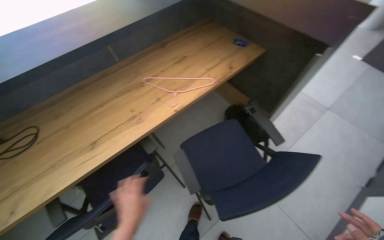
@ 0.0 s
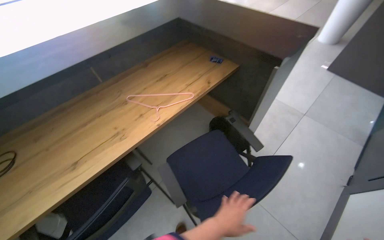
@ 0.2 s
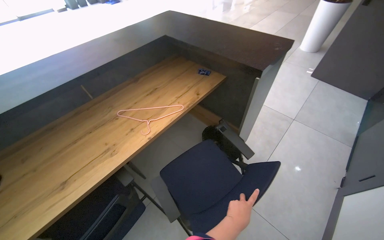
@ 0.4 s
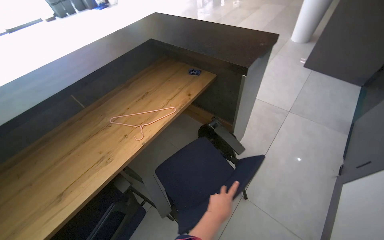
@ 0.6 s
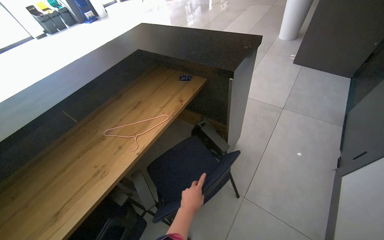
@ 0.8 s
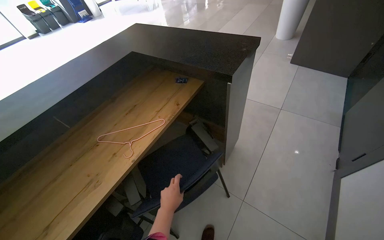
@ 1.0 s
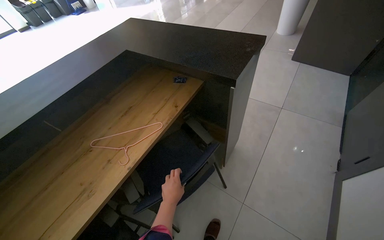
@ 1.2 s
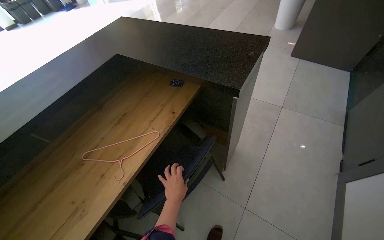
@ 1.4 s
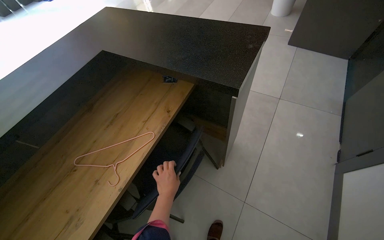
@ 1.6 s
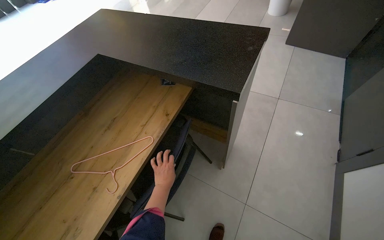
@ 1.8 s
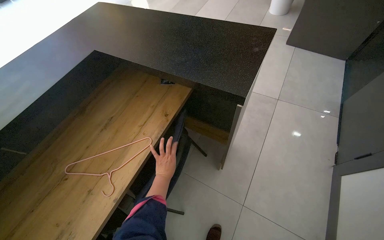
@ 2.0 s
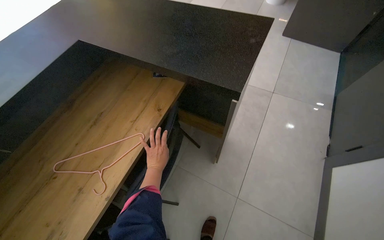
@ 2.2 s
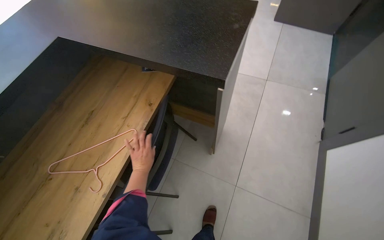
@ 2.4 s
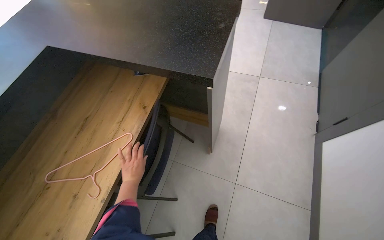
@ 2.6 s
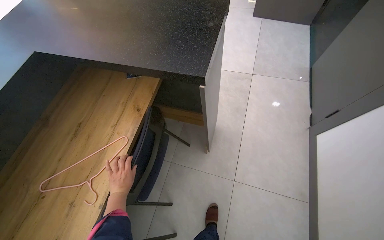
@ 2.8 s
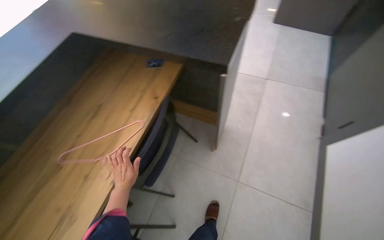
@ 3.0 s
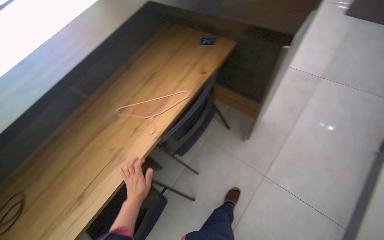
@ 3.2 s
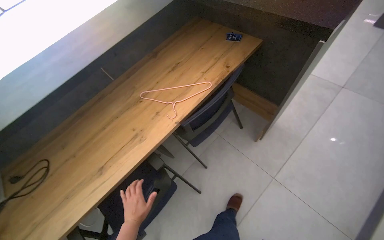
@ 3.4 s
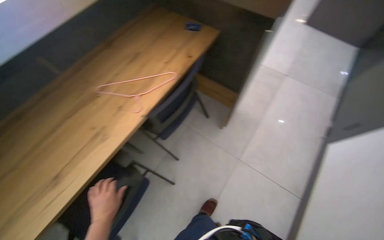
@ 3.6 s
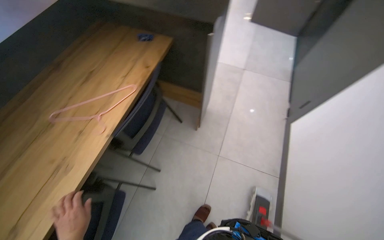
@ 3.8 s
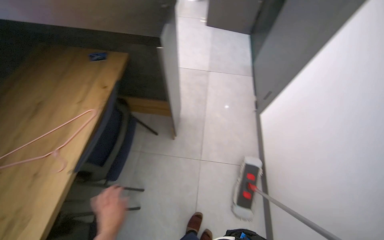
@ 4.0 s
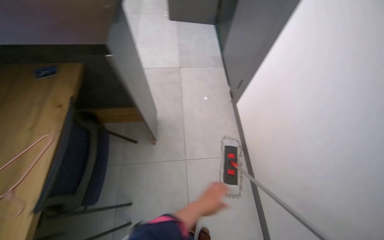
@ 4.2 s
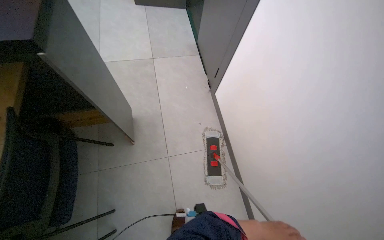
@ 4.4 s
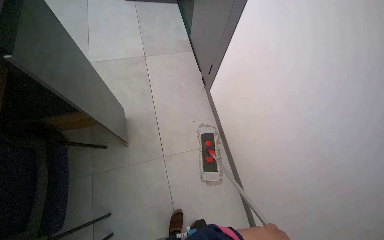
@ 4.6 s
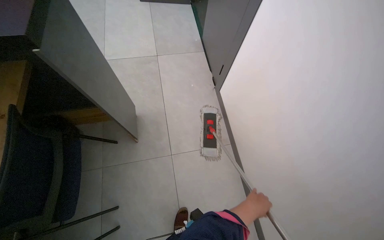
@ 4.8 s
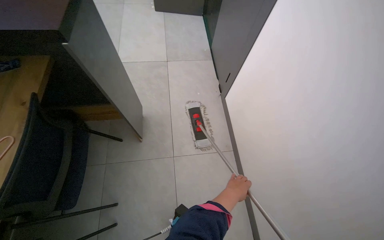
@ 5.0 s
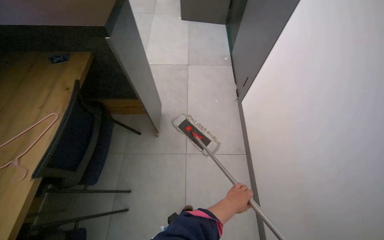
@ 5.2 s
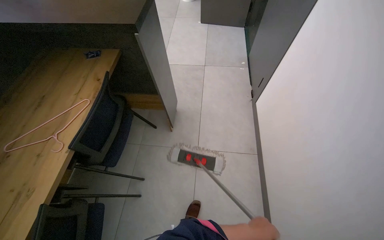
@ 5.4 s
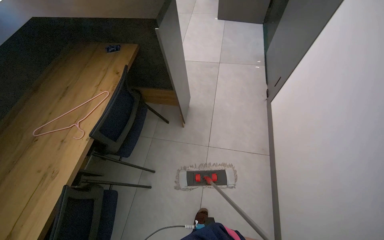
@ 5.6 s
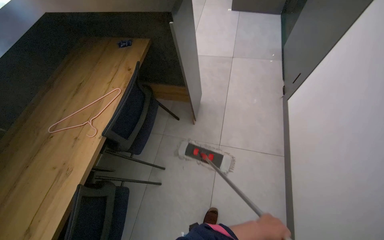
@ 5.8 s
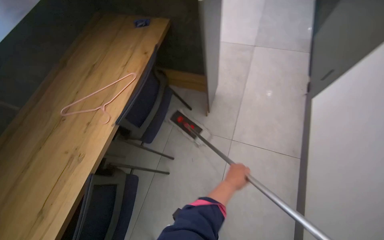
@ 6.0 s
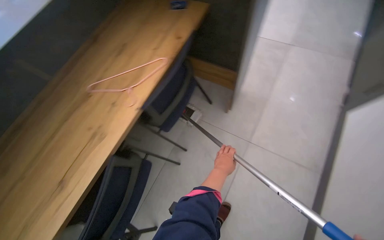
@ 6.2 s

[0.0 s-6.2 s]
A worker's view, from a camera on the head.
Job: mopping floor.
The whole recording: Mopping under reception desk. The worker moves chairs and mops the floor under the reception desk.
3.2 to 4.6 s: The head turns to the right by some 55 degrees.
4.6 to 6.2 s: The wearer looks about 45 degrees further to the left.

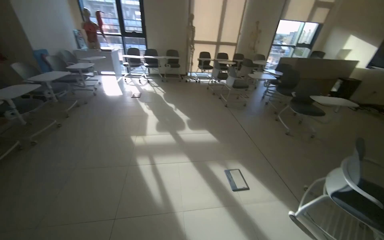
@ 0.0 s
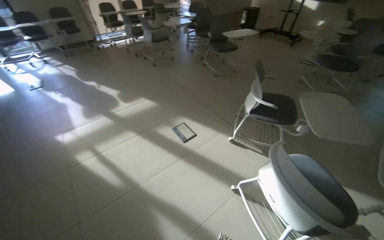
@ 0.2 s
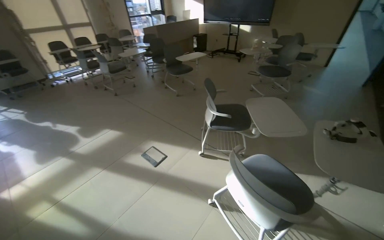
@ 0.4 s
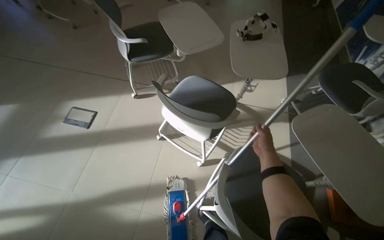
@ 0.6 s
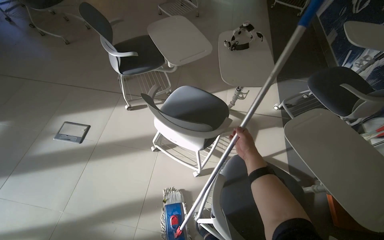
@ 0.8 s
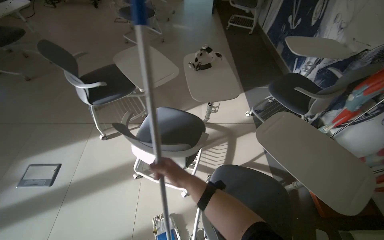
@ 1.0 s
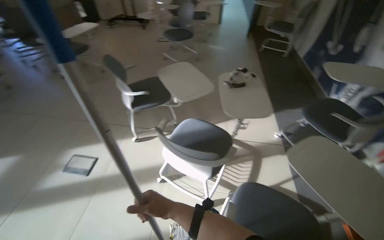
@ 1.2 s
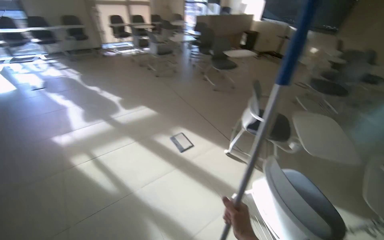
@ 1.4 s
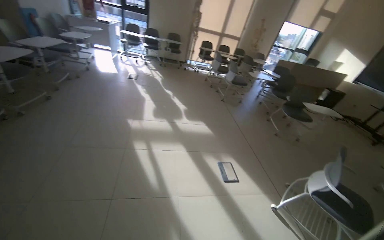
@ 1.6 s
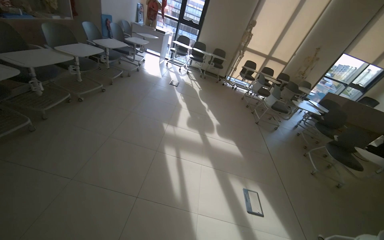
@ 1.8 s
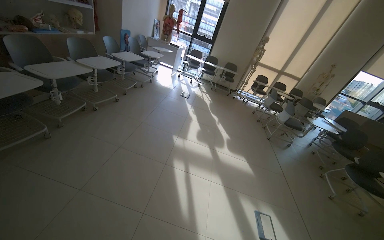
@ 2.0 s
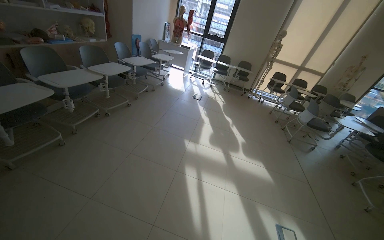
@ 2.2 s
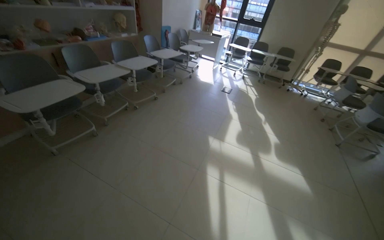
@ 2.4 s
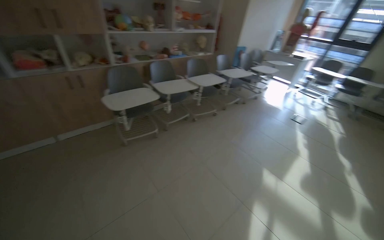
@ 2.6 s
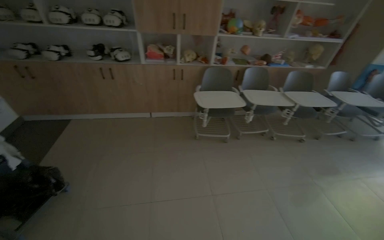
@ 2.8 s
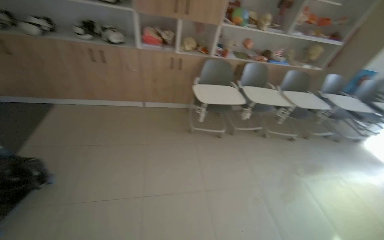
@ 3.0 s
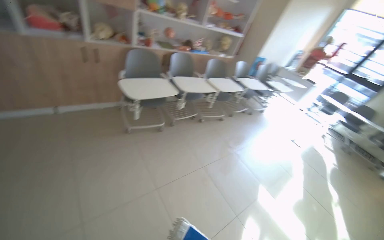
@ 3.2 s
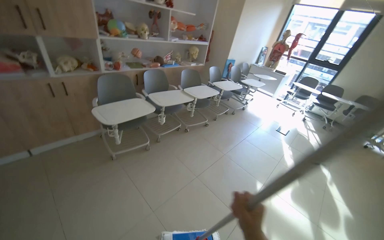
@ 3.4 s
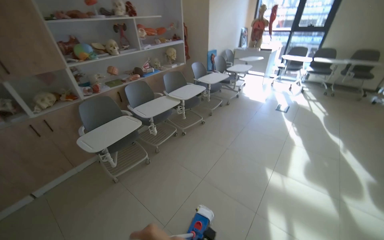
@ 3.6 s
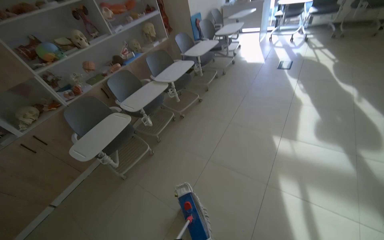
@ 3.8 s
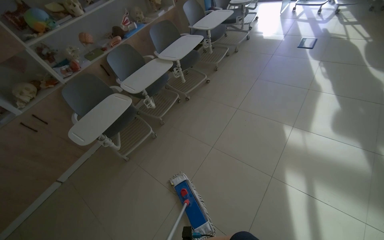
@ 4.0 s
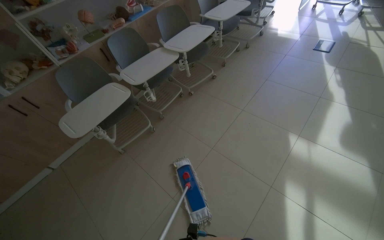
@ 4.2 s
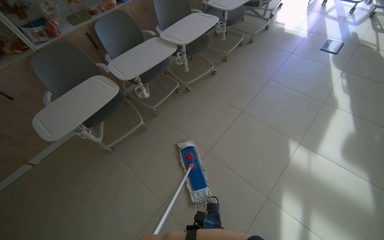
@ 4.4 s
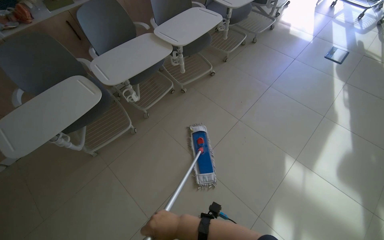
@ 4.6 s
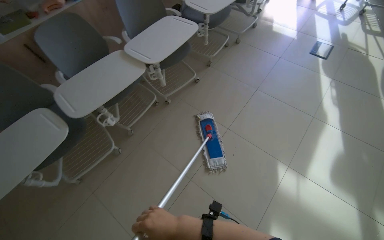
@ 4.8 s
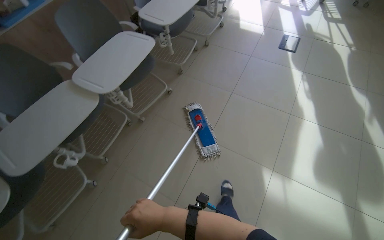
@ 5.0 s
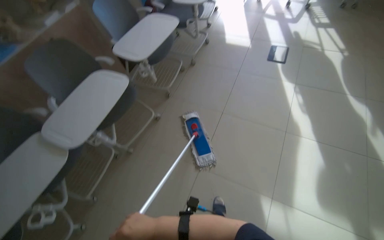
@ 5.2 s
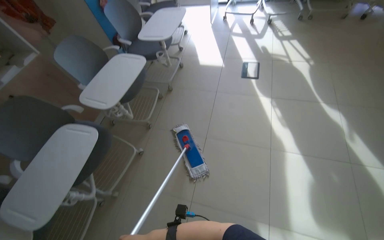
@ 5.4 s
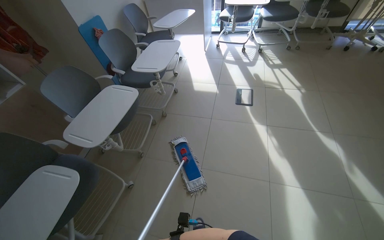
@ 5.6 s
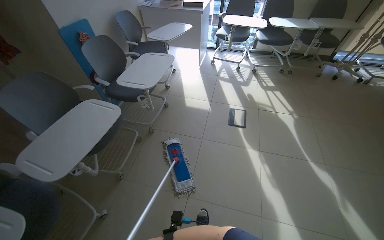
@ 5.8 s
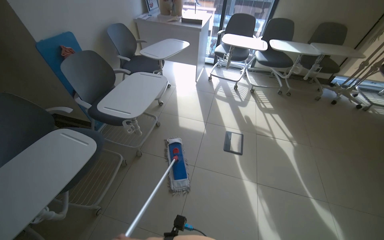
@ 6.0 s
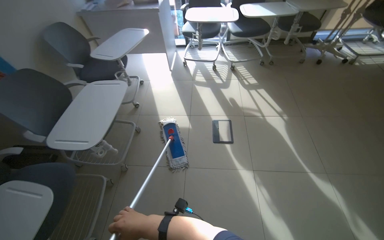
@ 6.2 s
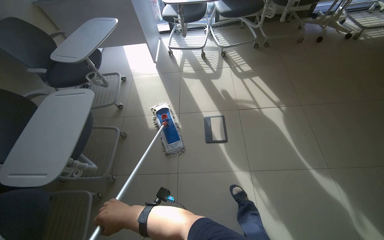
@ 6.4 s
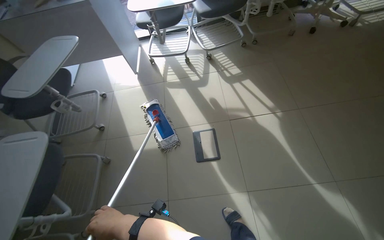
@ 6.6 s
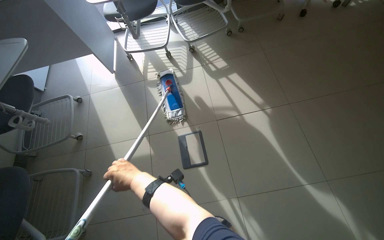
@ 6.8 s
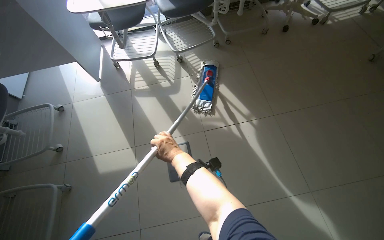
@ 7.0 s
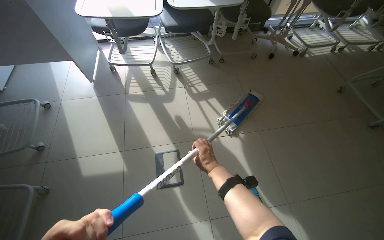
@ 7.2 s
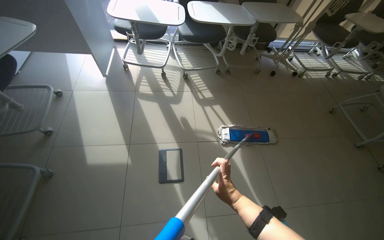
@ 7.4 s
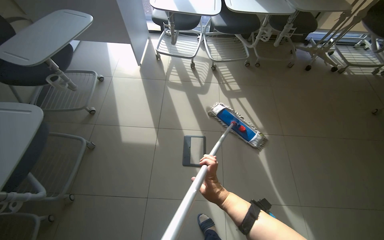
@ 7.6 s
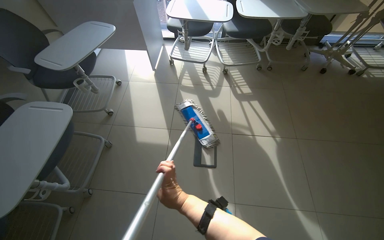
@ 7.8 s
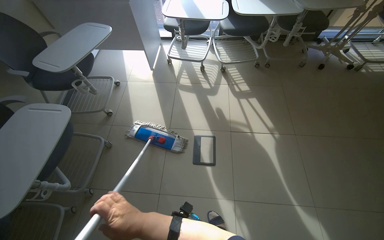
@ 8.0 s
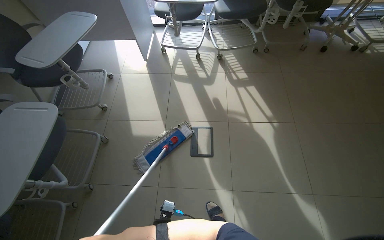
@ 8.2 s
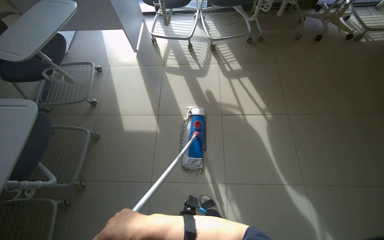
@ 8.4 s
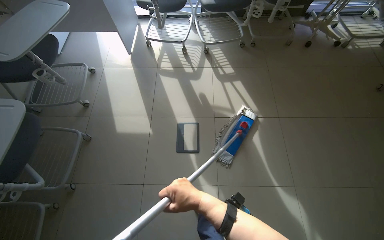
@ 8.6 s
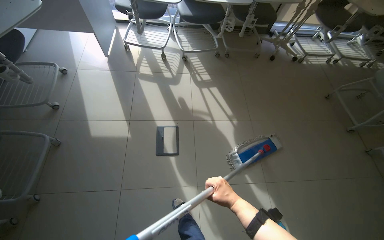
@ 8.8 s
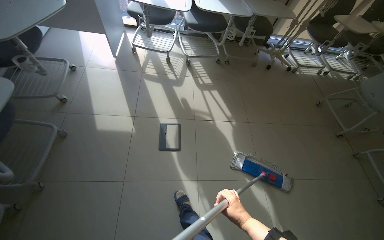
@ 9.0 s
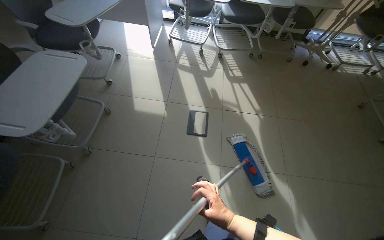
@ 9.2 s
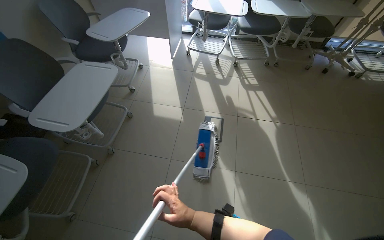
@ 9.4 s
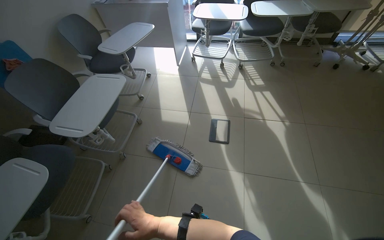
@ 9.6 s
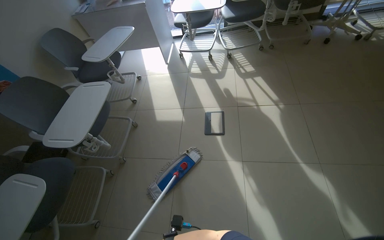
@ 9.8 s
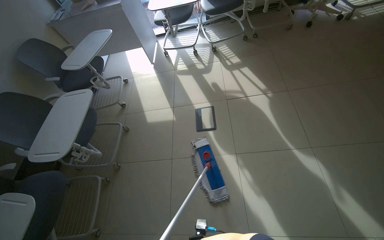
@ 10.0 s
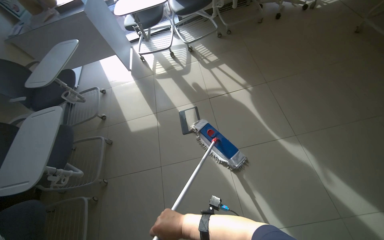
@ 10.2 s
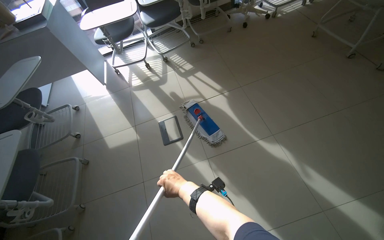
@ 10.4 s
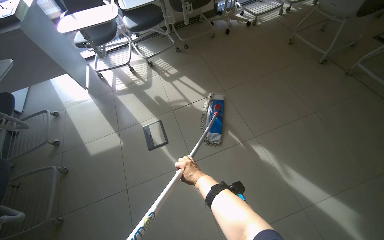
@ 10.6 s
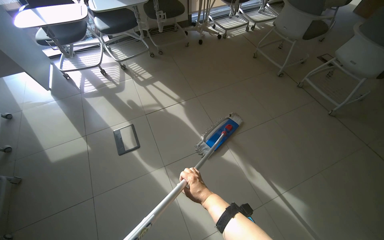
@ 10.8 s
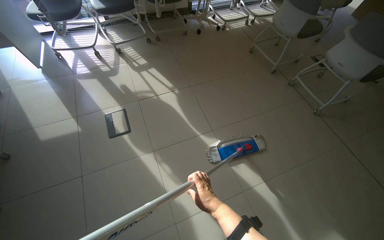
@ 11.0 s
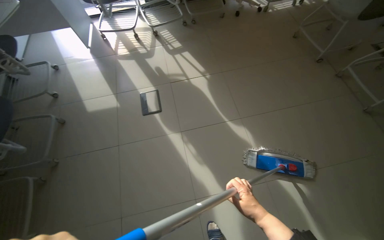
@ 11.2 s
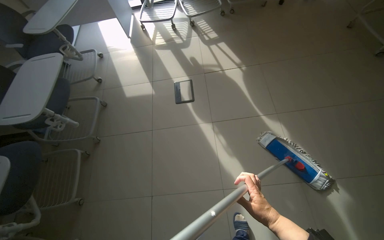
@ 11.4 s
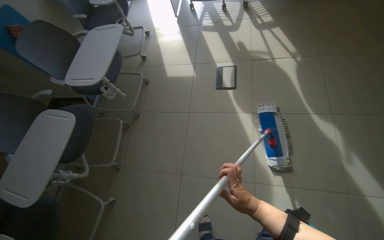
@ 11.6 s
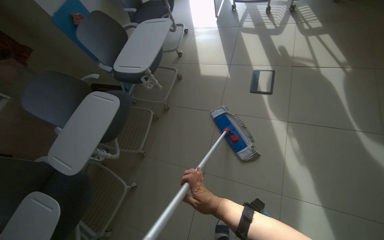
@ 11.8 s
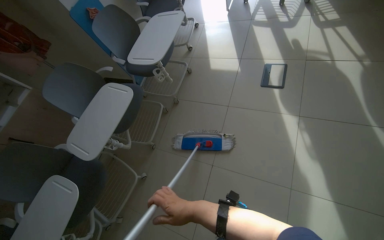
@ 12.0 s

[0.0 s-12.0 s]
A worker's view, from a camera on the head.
Job: mopping floor.
The whole recording: Mopping room floor. The worker mops the tiled floor in the room.
1.6 to 3.0 s: The wearer moves roughly 40 cm. The wearer looks approximately 90 degrees further to the left.
3.0 to 4.4 s: The wearer moves roughly 80 cm. The head rotates some 45 degrees to the right. The view tilts about 25 degrees downward.
4.4 to 6.0 s: The wearer moves approximately 1.5 m. The head turns to the right by approximately 25 degrees. The wearer looks some 15 degrees further upward.
6.0 to 7.6 s: The camera travels some 70 cm.
10.4 to 12.0 s: The wearer moves approximately 50 cm. The head turns to the left by some 40 degrees.

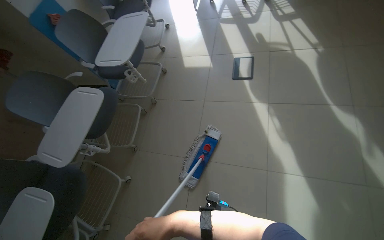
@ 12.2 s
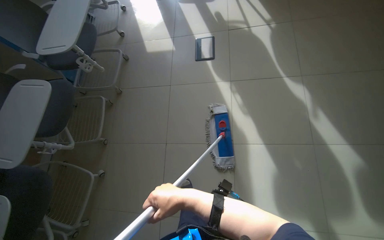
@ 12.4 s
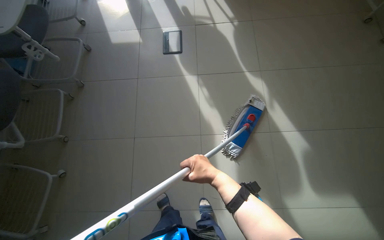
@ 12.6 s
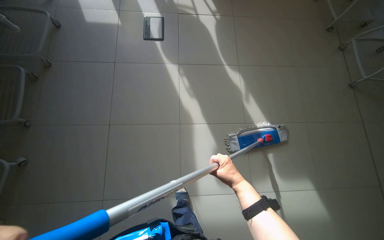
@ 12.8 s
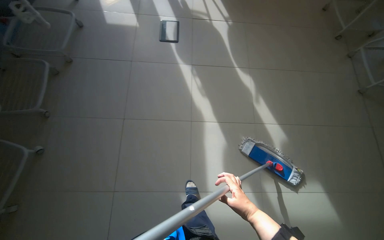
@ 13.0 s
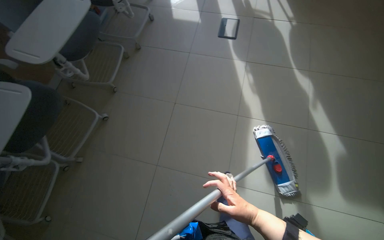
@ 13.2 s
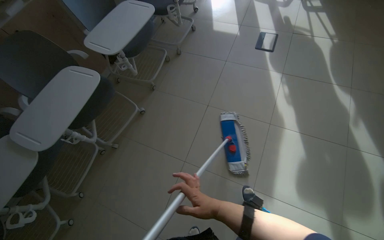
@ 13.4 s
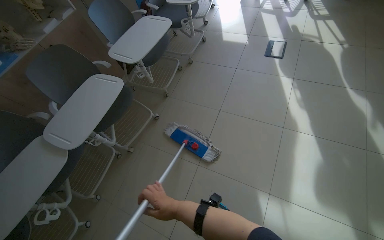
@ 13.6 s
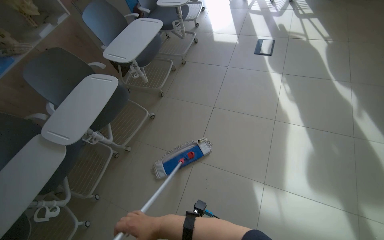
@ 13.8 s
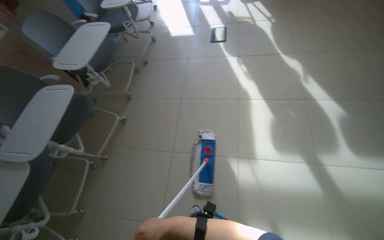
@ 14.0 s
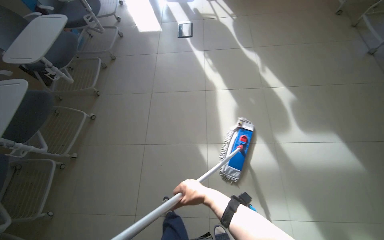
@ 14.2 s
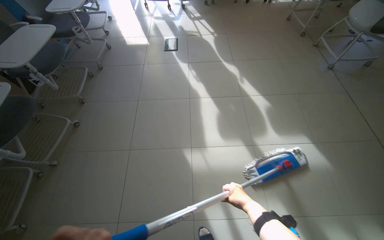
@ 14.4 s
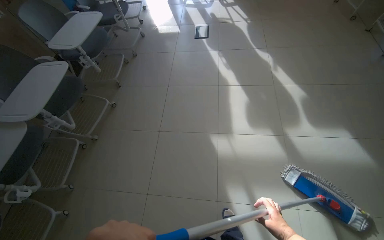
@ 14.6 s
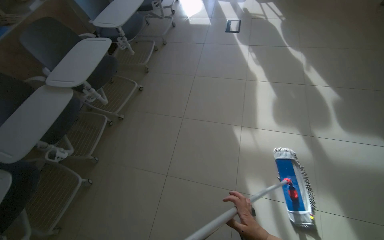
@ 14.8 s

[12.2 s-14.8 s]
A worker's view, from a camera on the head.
Job: mopping floor.
The whole recording: Mopping room floor. The worker mops the tiled floor in the room.
12.2 to 13.4 s: The head travels approximately 60 cm.
13.4 to 14.8 s: The wearer moves about 60 cm.
